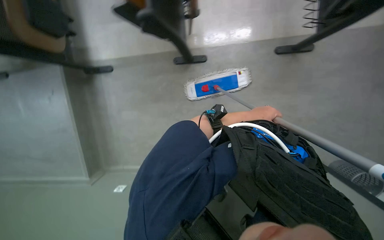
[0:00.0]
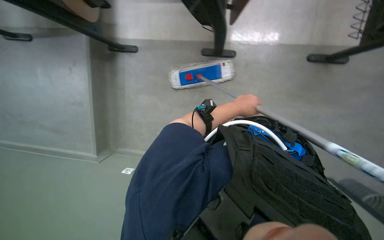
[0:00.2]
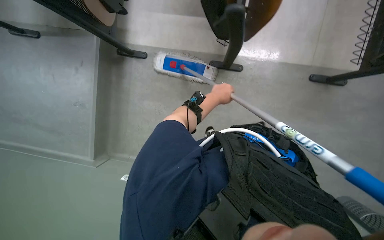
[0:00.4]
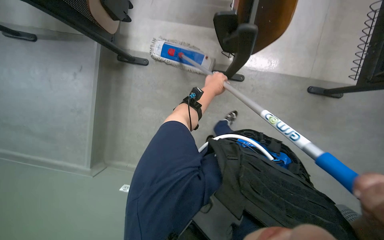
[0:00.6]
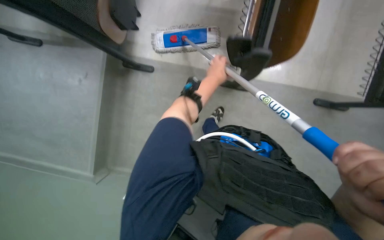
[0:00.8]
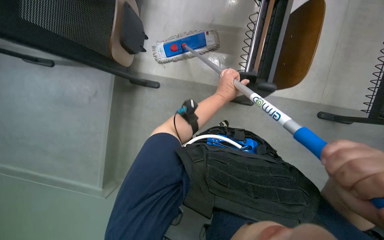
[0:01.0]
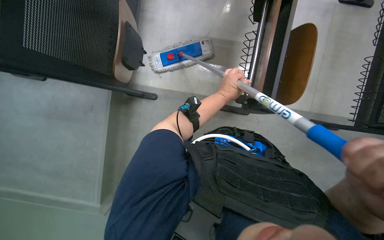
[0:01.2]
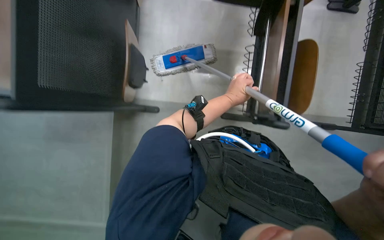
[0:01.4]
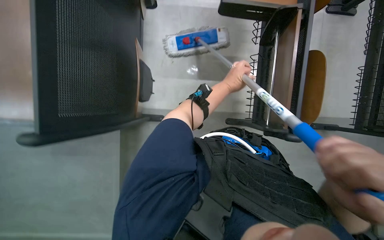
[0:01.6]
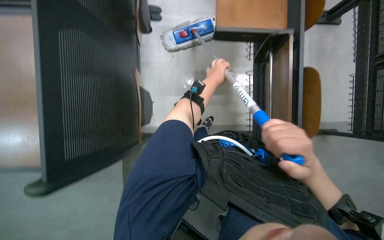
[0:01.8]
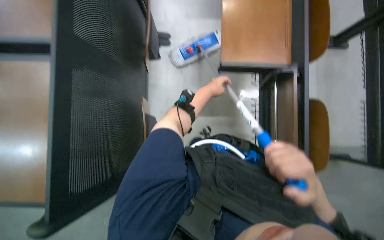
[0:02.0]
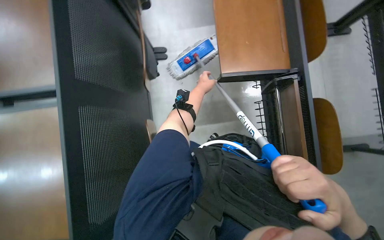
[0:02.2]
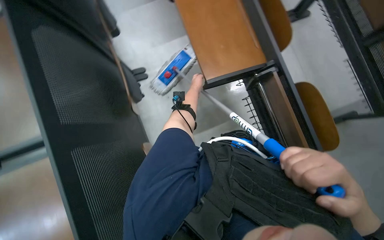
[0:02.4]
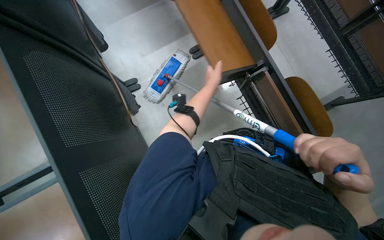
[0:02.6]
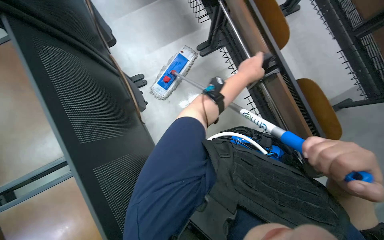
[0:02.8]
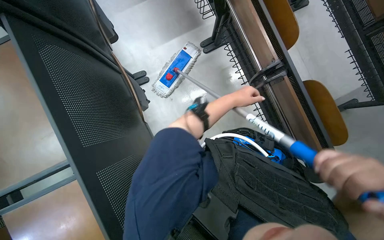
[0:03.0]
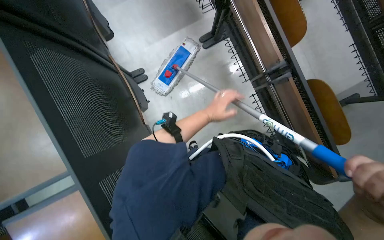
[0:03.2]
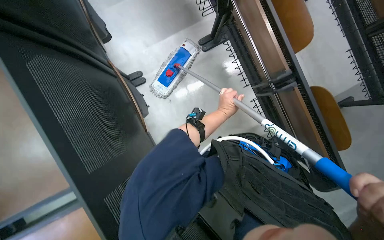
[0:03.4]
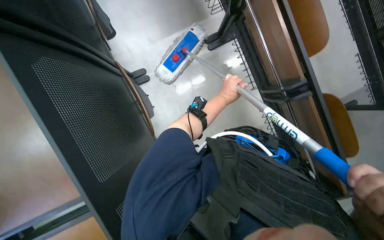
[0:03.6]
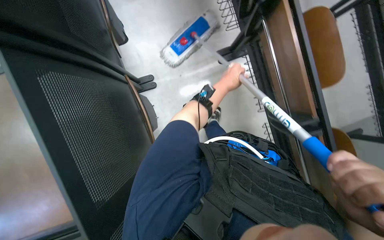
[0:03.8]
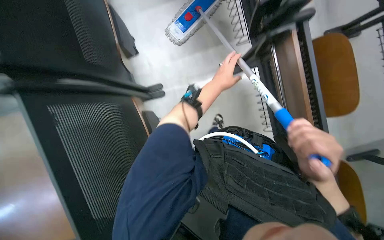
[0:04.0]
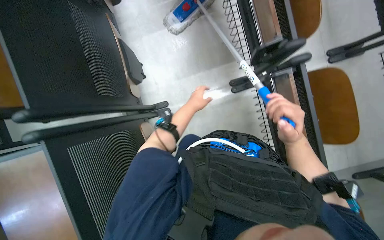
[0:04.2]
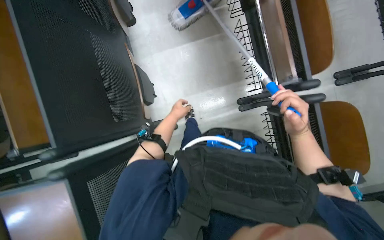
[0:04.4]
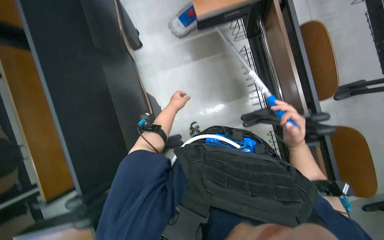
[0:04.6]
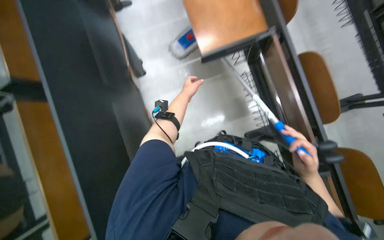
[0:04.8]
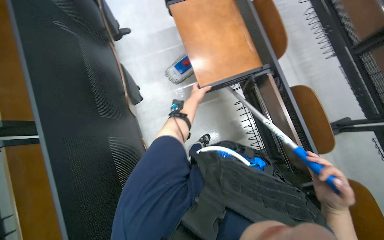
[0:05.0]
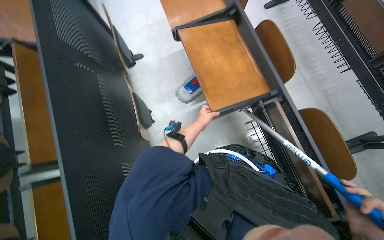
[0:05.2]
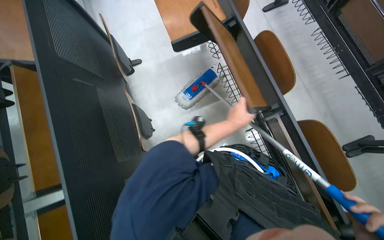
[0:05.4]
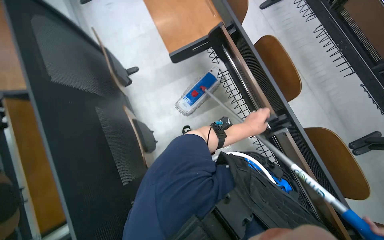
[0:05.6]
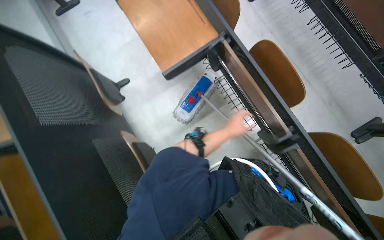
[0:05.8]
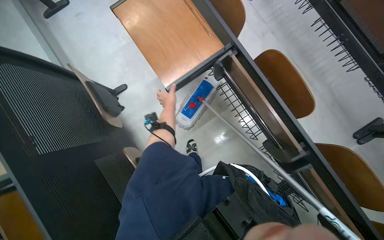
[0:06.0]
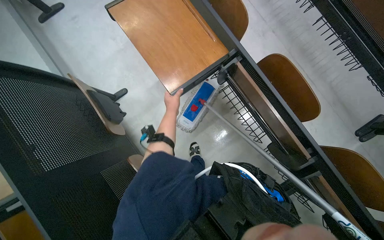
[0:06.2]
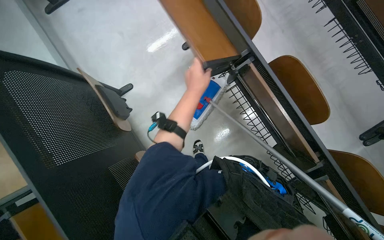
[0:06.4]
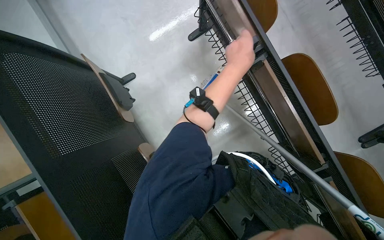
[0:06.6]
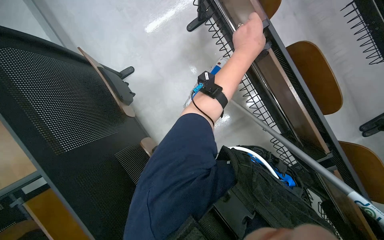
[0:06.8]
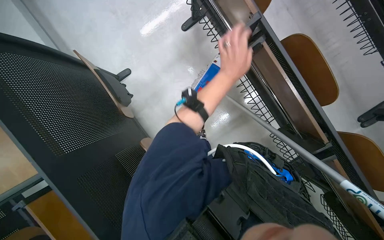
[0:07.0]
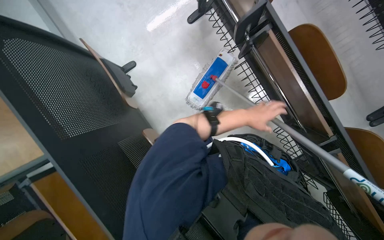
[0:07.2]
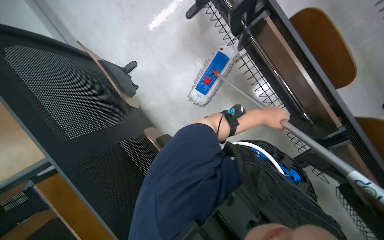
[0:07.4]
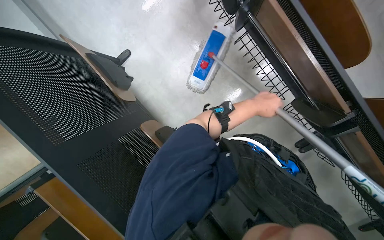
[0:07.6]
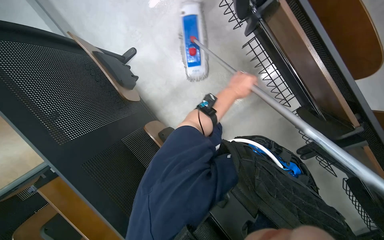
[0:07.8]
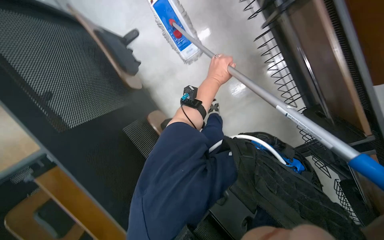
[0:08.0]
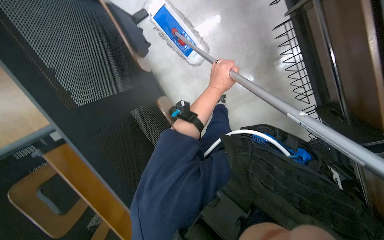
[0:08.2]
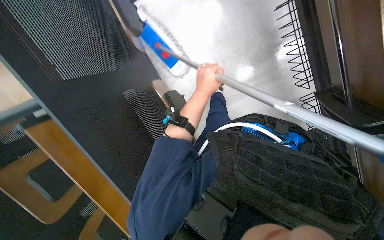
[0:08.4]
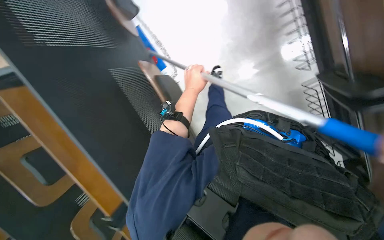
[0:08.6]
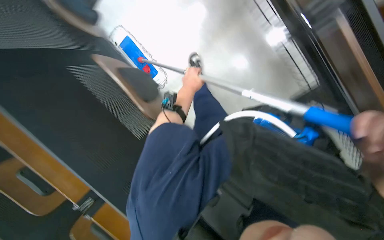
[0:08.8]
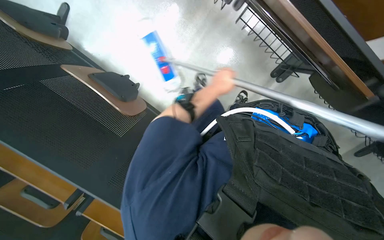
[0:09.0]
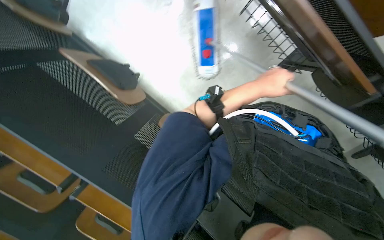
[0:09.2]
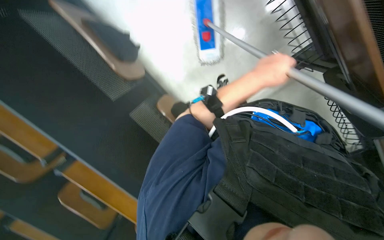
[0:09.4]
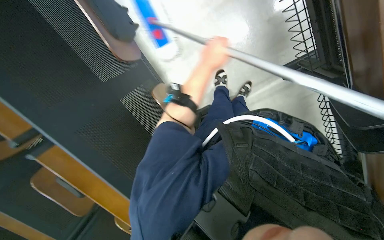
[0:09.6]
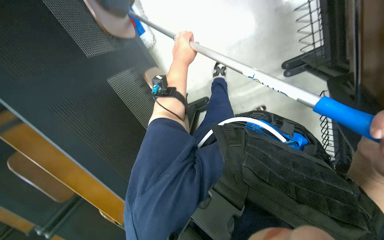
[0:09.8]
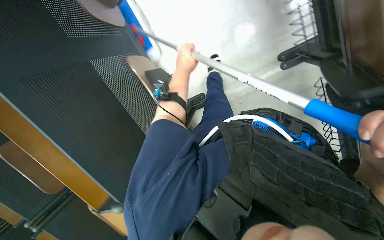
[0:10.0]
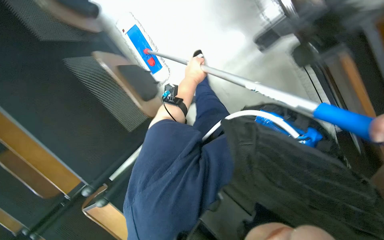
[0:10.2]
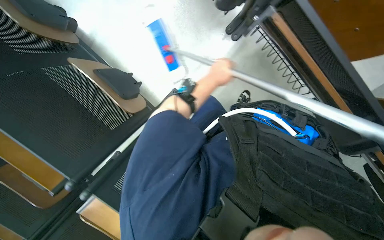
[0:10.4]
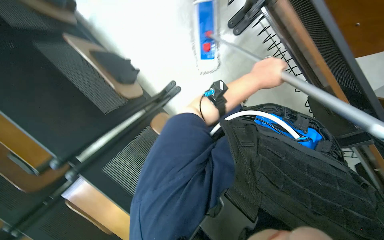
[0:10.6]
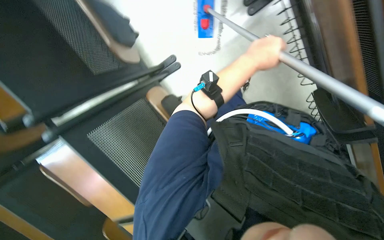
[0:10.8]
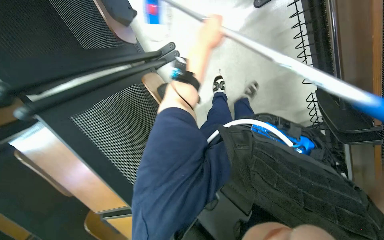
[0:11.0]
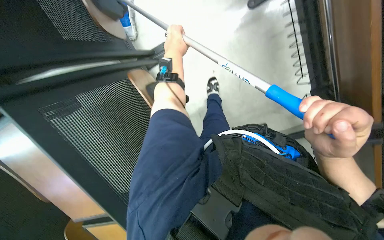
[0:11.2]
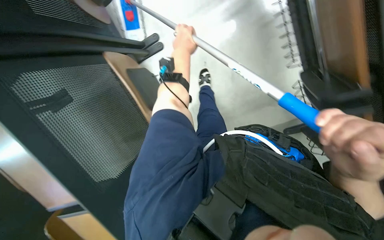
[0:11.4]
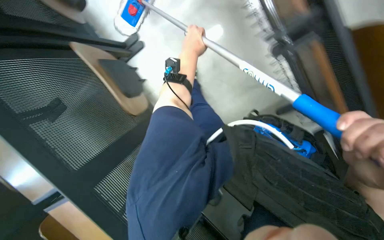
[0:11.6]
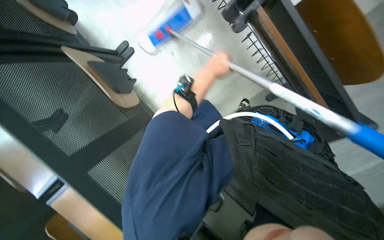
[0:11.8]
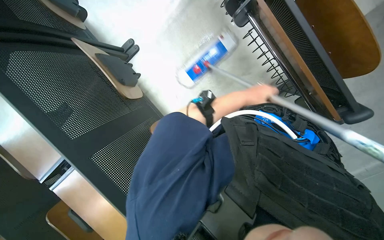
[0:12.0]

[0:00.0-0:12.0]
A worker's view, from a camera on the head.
Job: mopping floor.
The whole recording: Mopping classroom floor. The worker mops the classroom floor with a long-handled mop.
0:03.0 to 0:04.4: The left hand moves to the left, approximately 35 cm.
0:06.0 to 0:07.6: The view tilts roughly 15 degrees downward.
0:07.6 to 0:09.0: The left hand is displaced to the left by approximately 20 cm.
0:09.0 to 0:10.4: The left hand moves left and right over about 25 cm, changing direction 2 times.
0:10.4 to 0:12.0: The left hand moves left and right over approximately 25 cm, changing direction 2 times.

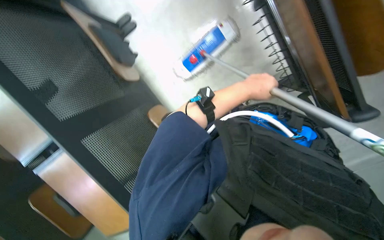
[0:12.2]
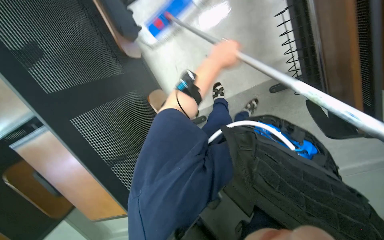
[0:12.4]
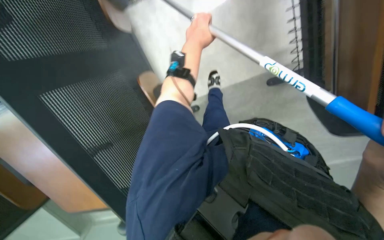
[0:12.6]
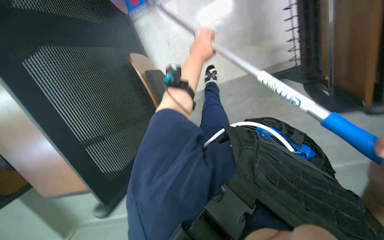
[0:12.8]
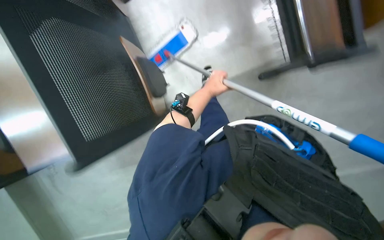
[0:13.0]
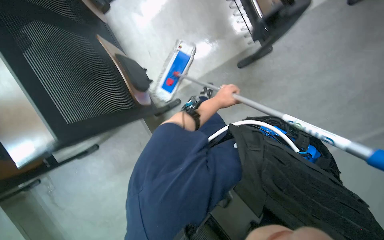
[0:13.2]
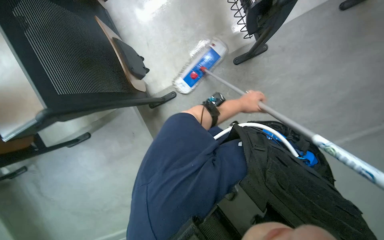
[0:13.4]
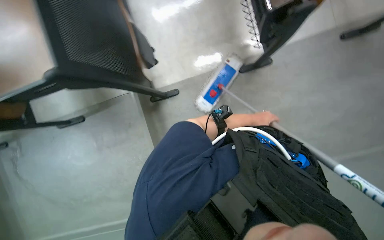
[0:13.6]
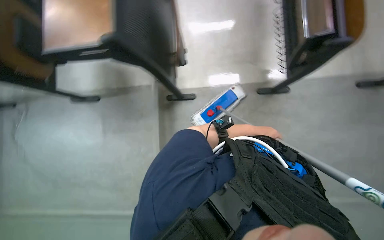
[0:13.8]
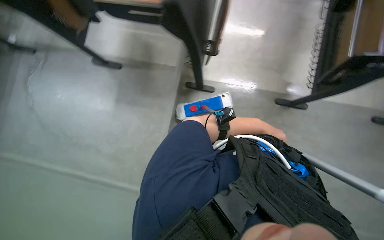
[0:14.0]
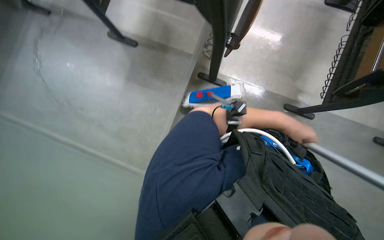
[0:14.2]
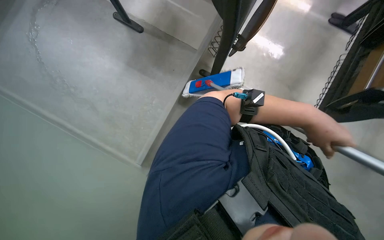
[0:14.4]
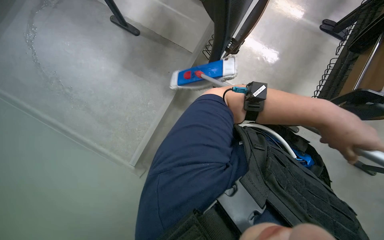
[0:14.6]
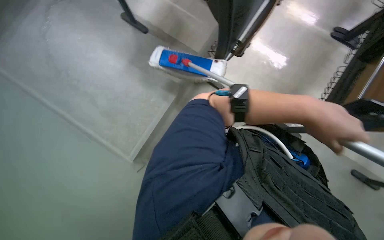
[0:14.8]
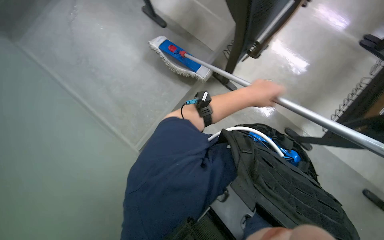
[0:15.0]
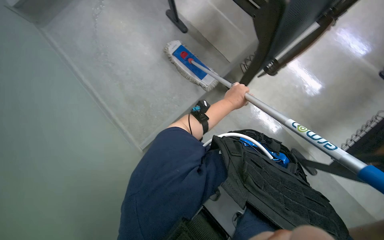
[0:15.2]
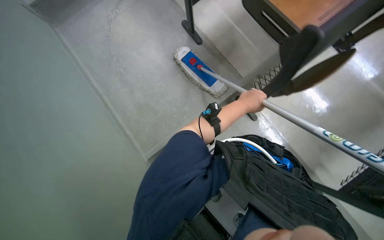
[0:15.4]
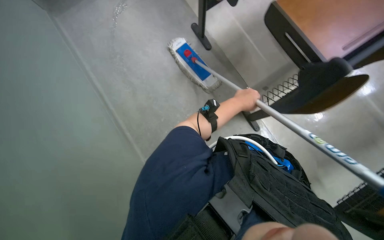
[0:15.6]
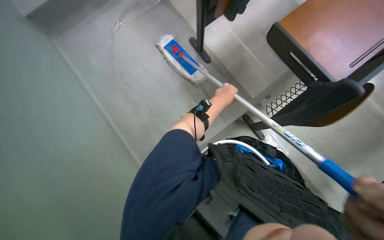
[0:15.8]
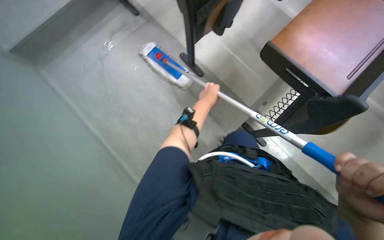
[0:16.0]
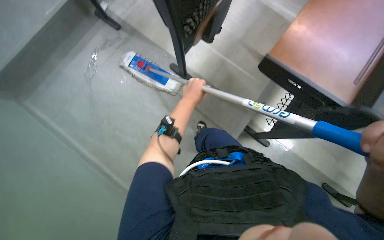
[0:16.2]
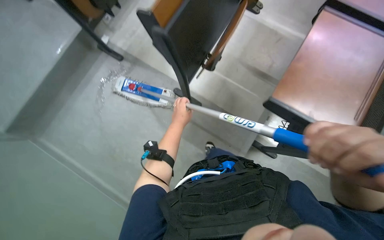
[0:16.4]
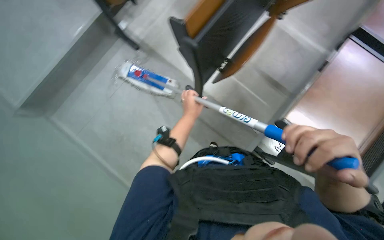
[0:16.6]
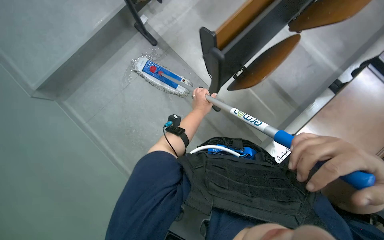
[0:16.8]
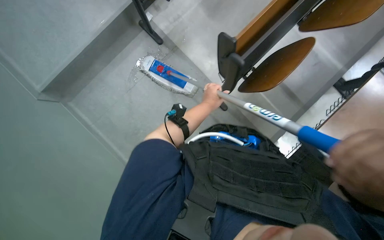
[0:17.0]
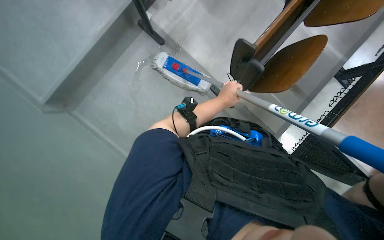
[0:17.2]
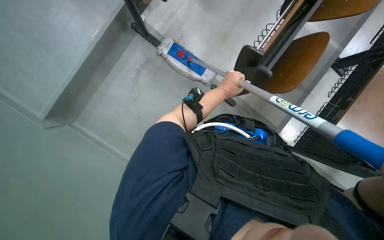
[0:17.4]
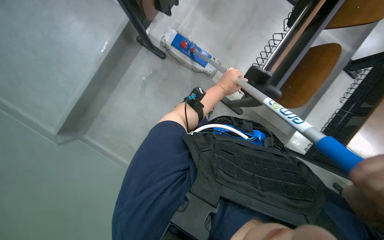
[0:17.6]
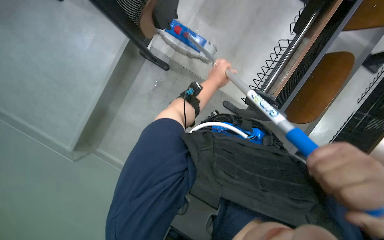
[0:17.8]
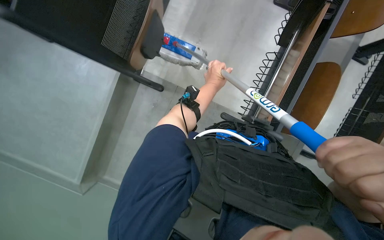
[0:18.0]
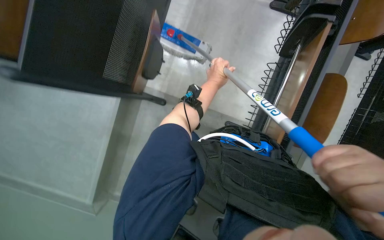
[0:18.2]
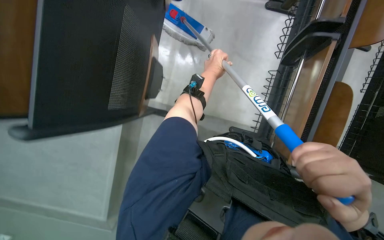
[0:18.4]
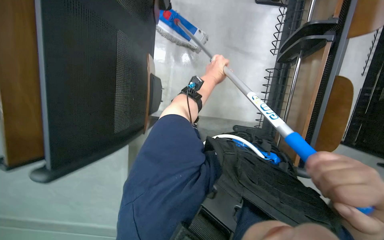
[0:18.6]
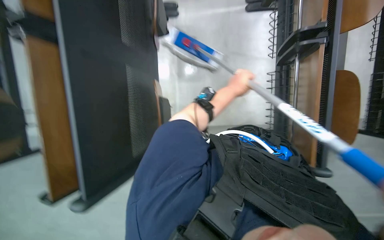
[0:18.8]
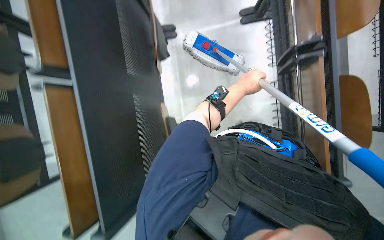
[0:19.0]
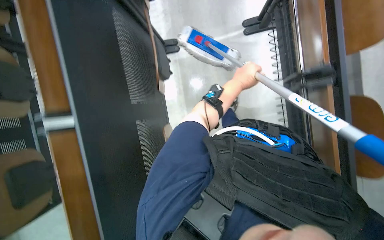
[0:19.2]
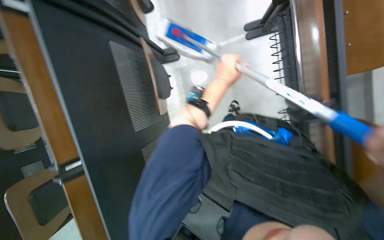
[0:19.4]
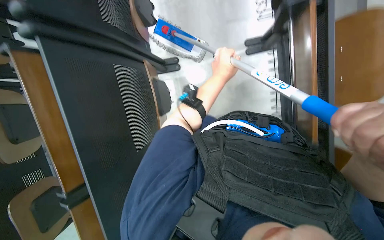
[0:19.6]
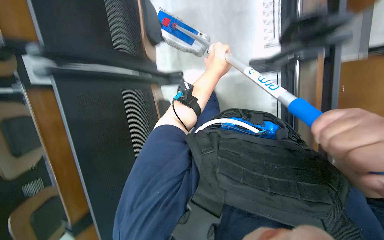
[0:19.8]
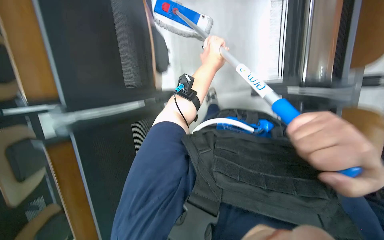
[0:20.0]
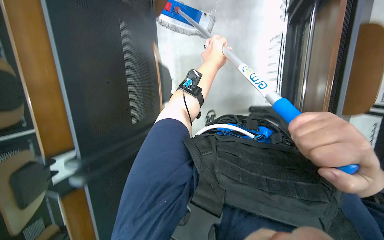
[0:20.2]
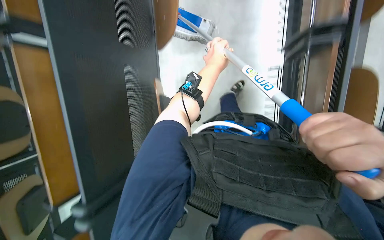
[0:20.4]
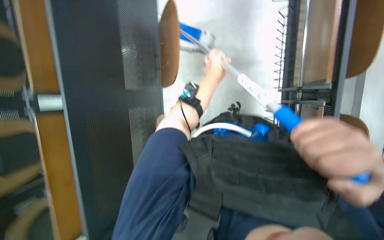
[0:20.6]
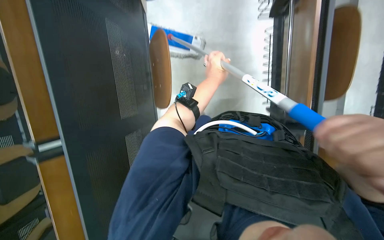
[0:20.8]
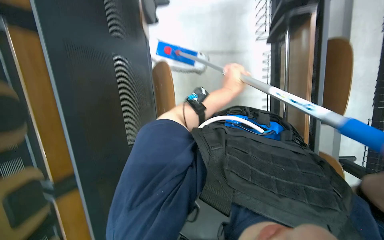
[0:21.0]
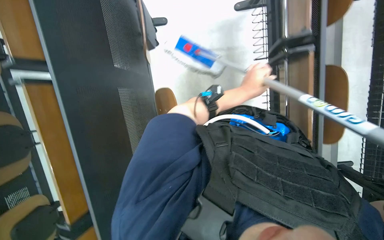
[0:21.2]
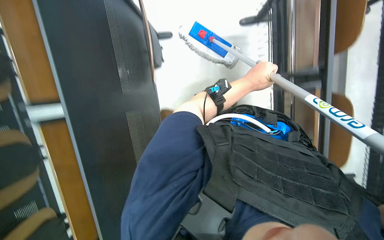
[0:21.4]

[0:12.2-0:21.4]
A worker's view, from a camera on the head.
Job: mopping floor.
The whole recording: Mopping classroom floor. The worker mops the classroom floor with a long-handled mop.
0:12.2 to 0:13.8: Everything in view rotates roughly 25 degrees clockwise. The left hand travels farther from the camera by some 30 cm.
0:13.8 to 0:15.2: The scene rotates clockwise by some 50 degrees.
0:15.2 to 0:16.8: The left hand goes roughly 15 cm to the left.
0:16.8 to 0:18.4: The left hand heads up the picture, covering some 15 cm.
0:18.4 to 0:19.8: The left hand is displaced nearer to the camera by some 10 cm.
